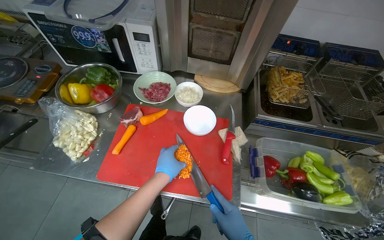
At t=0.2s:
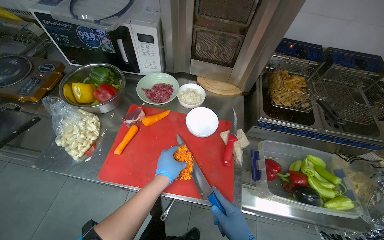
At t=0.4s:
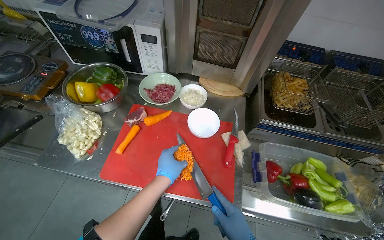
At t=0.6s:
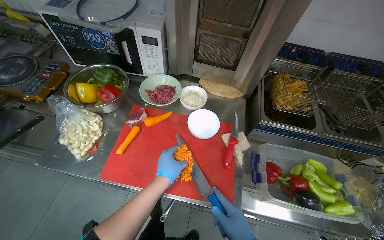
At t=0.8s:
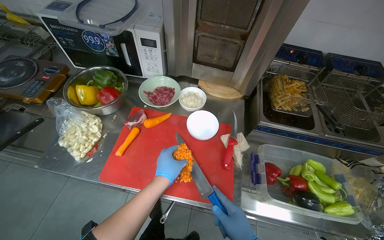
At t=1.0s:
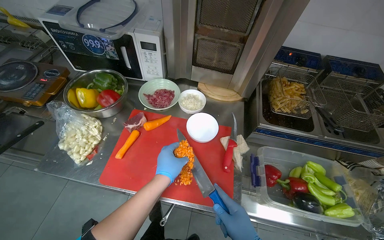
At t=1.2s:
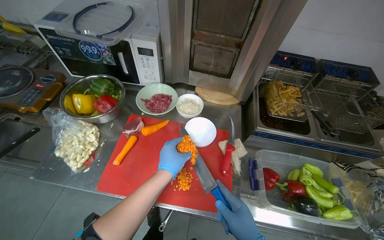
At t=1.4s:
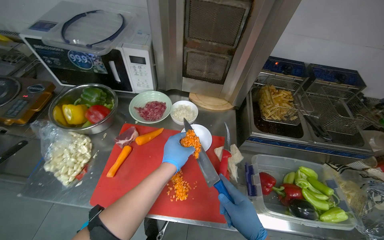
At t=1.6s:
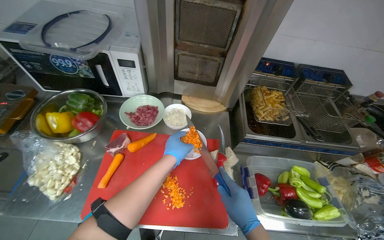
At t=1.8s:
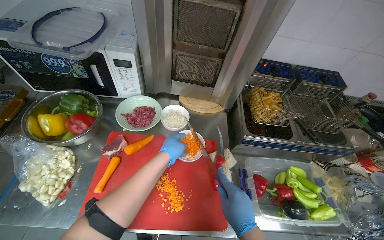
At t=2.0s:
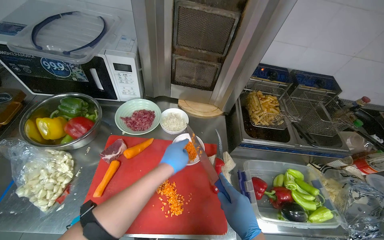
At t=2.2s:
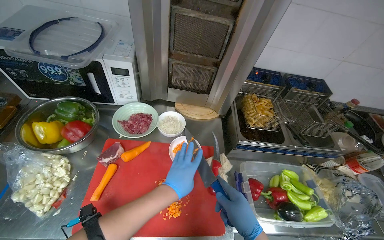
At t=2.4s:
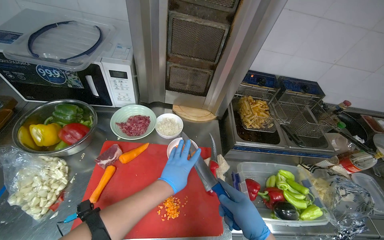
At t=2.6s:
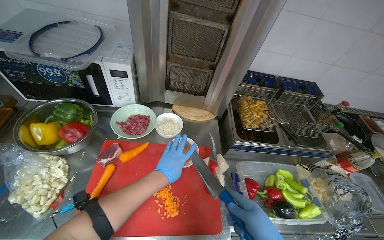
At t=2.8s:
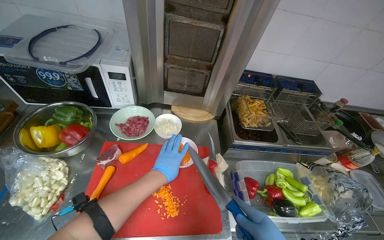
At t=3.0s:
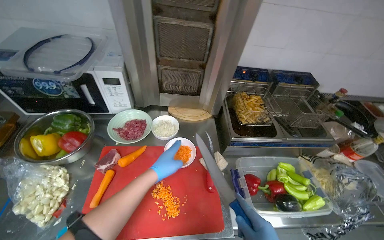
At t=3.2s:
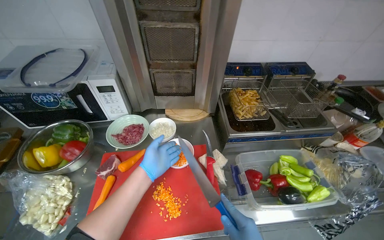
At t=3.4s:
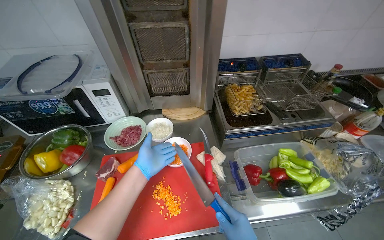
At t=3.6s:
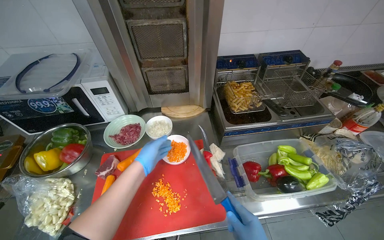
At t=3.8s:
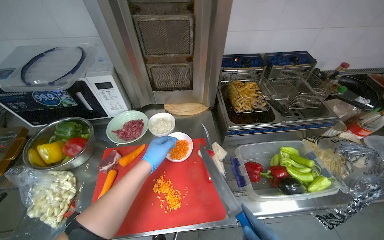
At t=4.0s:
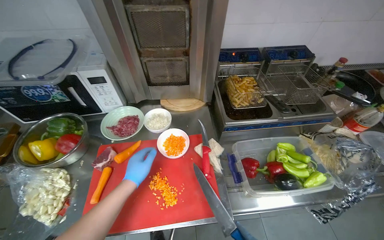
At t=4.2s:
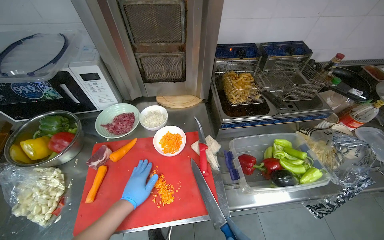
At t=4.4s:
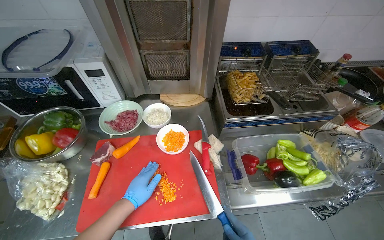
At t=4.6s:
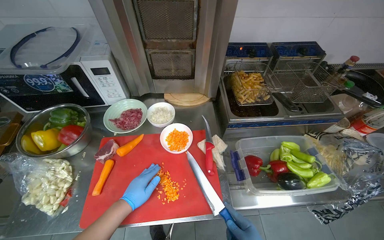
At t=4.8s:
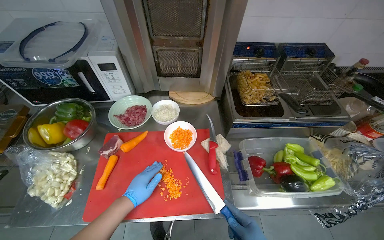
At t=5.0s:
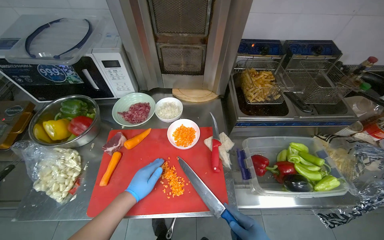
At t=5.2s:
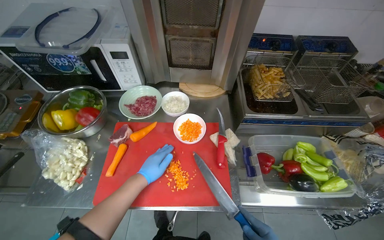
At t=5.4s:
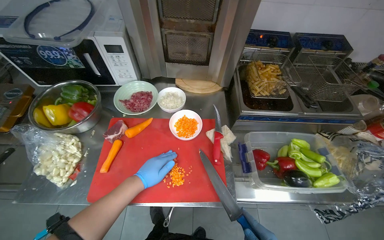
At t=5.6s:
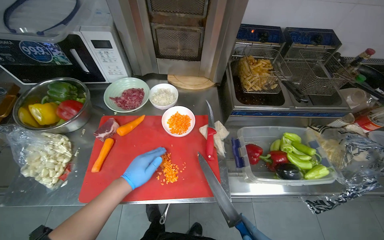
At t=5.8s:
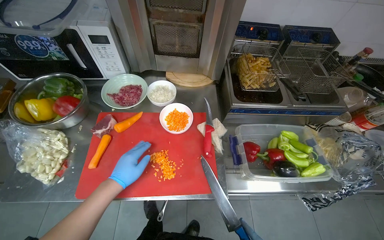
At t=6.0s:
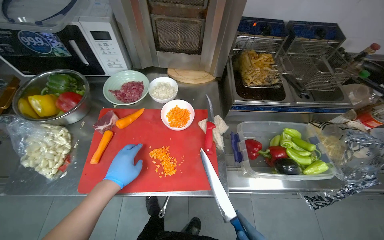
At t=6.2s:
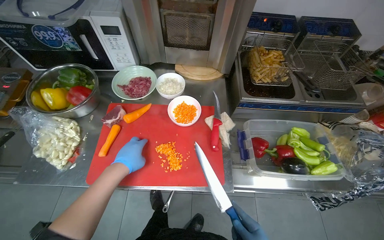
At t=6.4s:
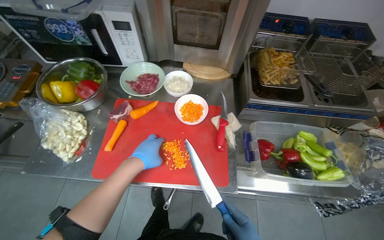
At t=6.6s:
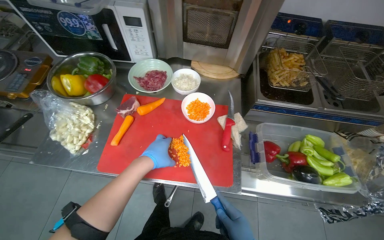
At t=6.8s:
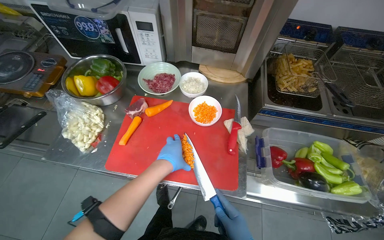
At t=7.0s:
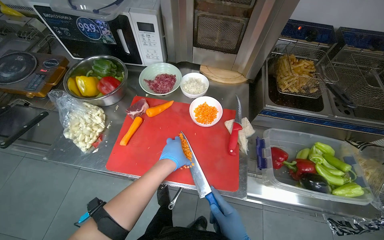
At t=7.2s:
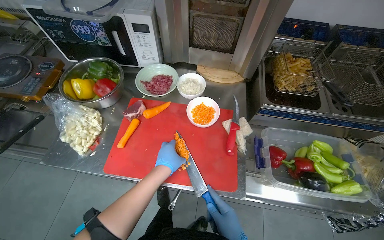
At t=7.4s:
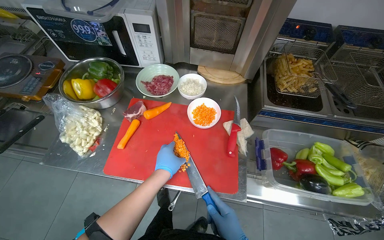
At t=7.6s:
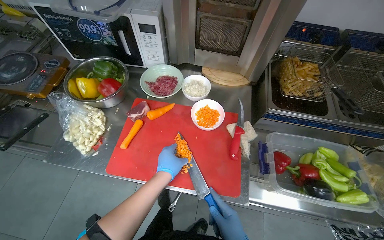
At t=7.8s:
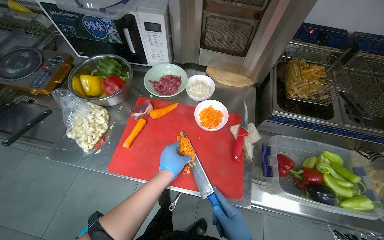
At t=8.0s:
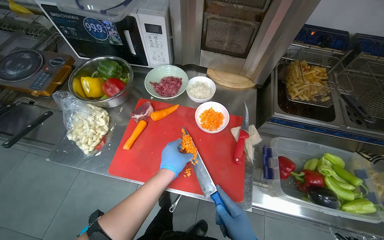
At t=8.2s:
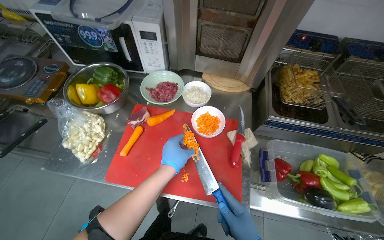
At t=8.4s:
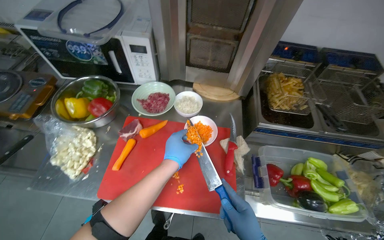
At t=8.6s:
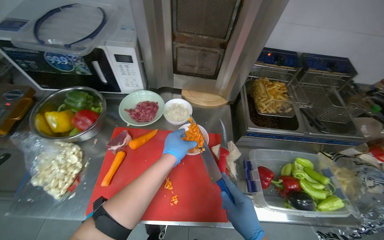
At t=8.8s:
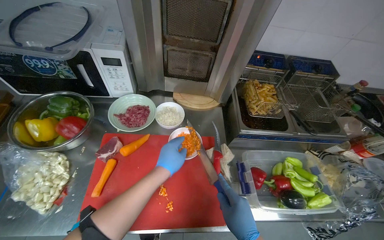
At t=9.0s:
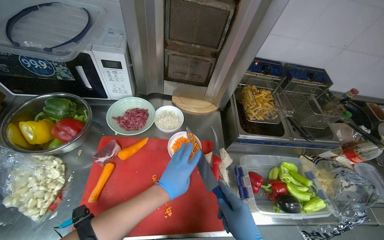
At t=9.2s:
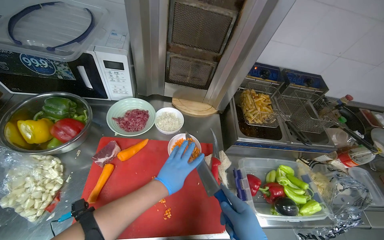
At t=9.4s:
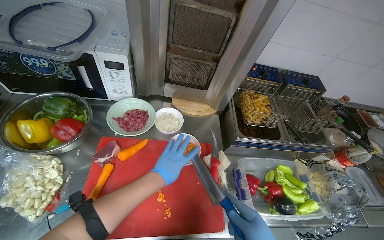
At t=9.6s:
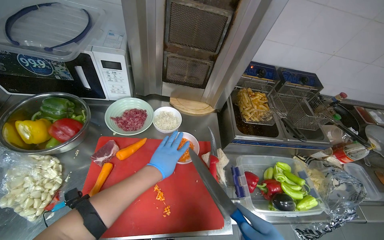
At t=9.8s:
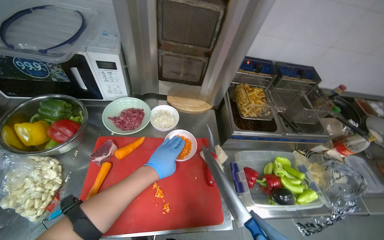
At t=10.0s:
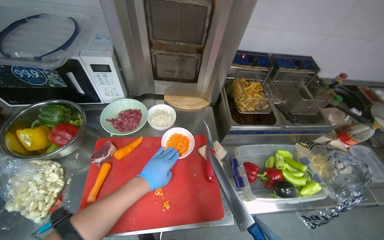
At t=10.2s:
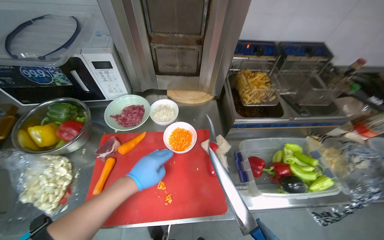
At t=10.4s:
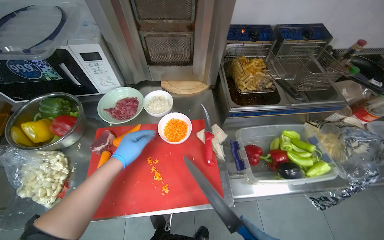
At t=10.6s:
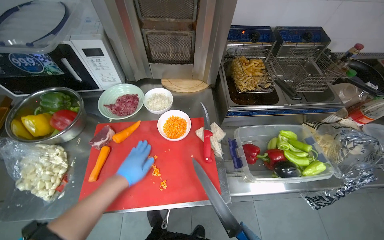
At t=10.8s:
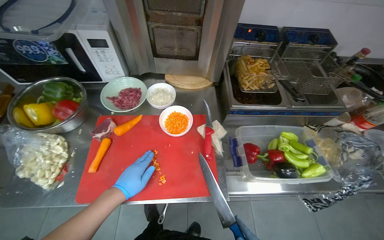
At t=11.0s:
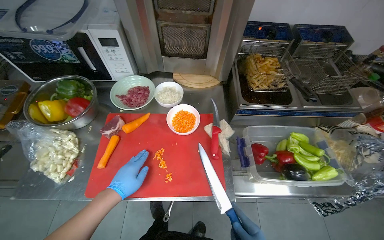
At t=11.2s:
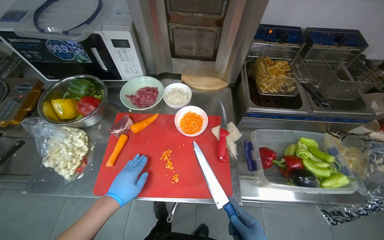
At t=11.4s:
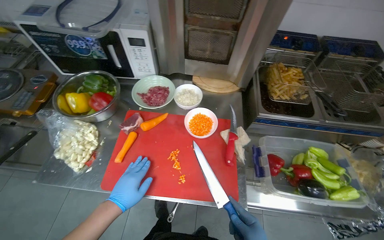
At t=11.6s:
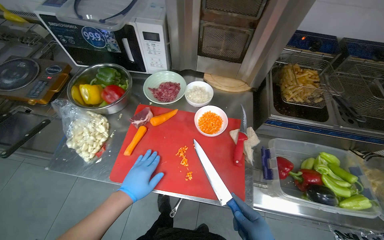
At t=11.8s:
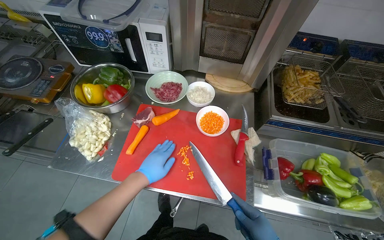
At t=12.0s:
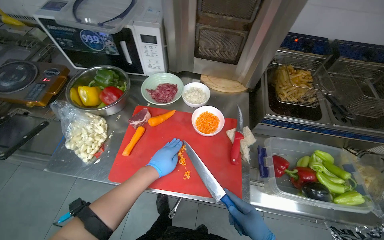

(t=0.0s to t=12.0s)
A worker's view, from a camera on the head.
Job: preparing food.
The whole recording: Chopping carrots on cutting board. The worker chops carrots into small pieces on a red cutting board and performs other kitchen tasks in between..
t=3.0s - t=4.4s: The left hand is displaced down the picture by about 15 cm.
t=6.0s - t=7.6s: The left hand moves to the right, approximately 10 cm.
t=9.0s - t=10.4s: The left hand travels to the left by roughly 10 cm.

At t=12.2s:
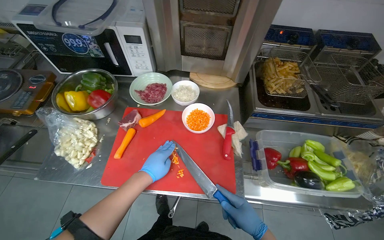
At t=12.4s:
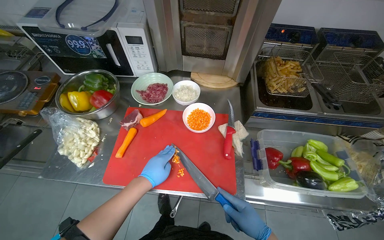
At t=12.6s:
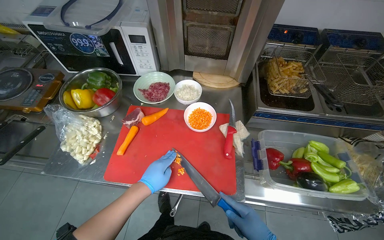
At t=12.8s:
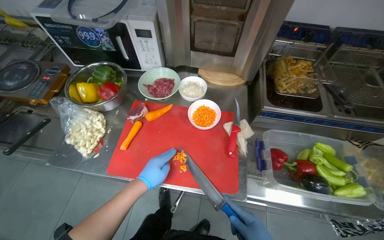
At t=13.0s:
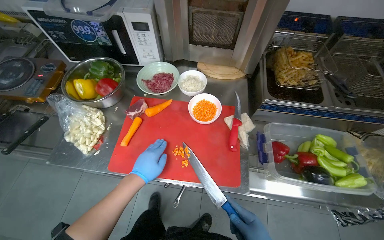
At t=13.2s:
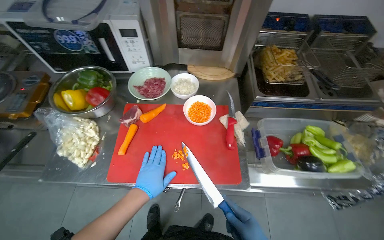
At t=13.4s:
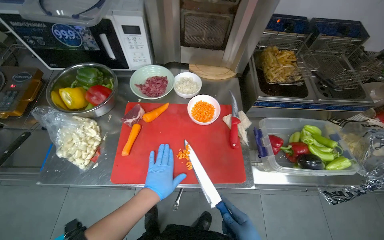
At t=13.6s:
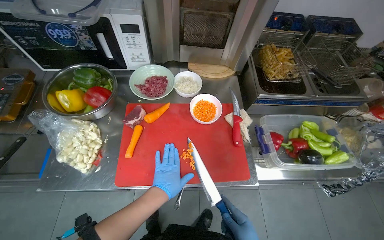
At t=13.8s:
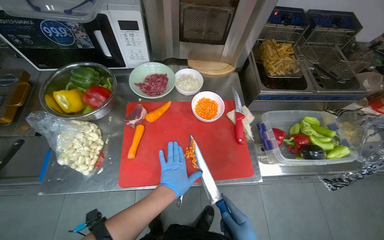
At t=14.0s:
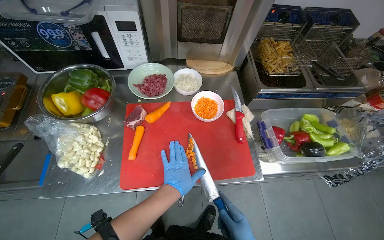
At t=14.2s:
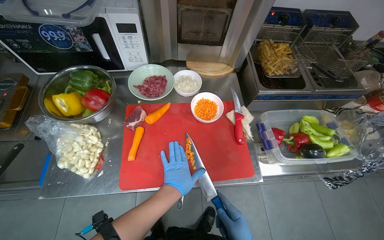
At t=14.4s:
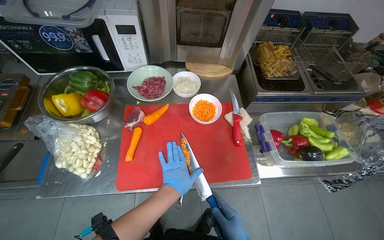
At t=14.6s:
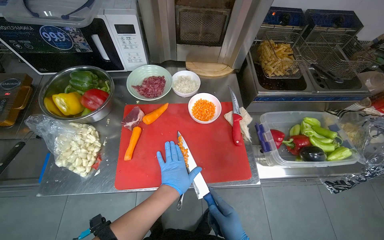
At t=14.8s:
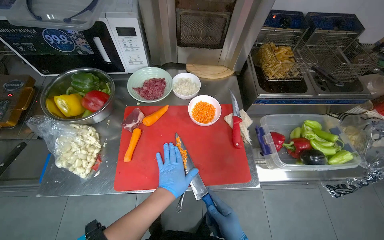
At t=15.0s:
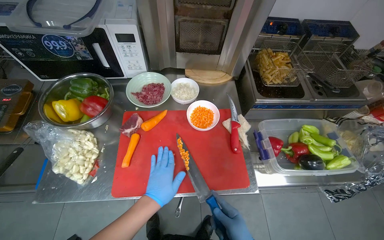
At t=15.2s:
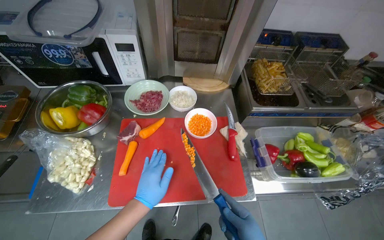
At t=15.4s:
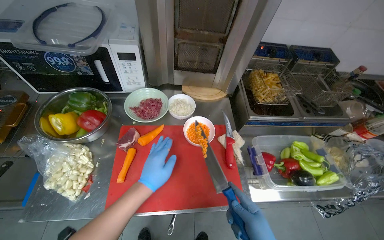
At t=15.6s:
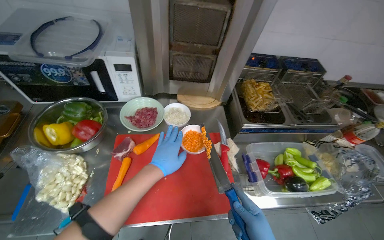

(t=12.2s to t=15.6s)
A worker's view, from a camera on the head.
Job: preparing food.
The whole recording: Chopping carrots on cutting board. The worker chops carrots into small pieces on a red cutting board and performs other kitchen tasks in between..
t=13.8s - t=15.6s: The left hand shifts about 15 cm up the picture.

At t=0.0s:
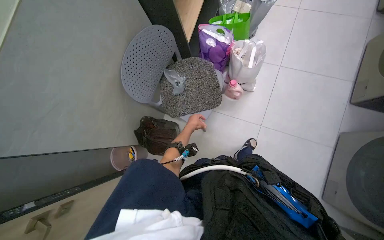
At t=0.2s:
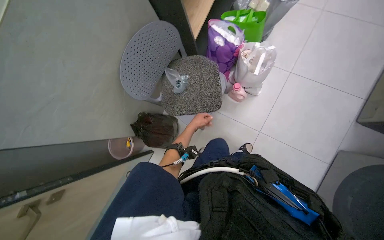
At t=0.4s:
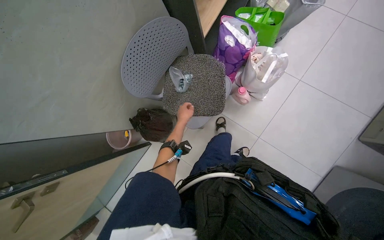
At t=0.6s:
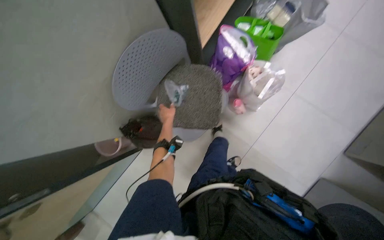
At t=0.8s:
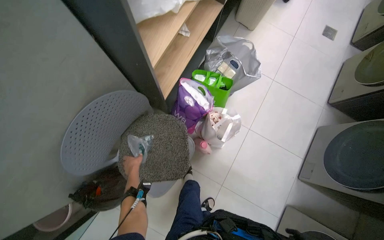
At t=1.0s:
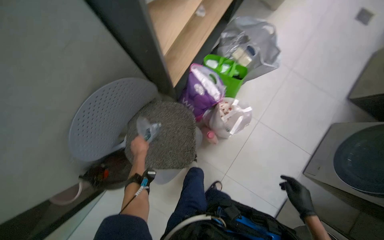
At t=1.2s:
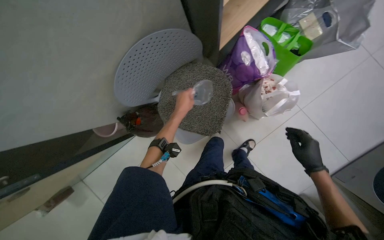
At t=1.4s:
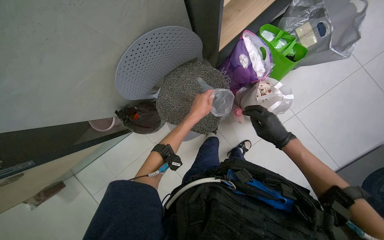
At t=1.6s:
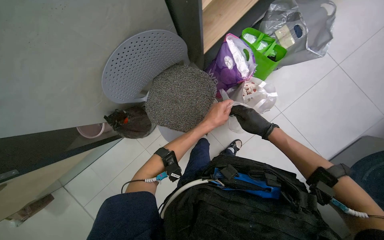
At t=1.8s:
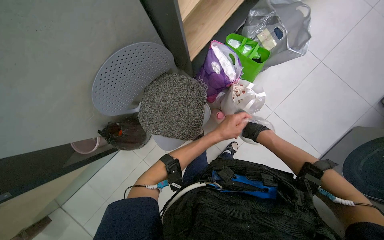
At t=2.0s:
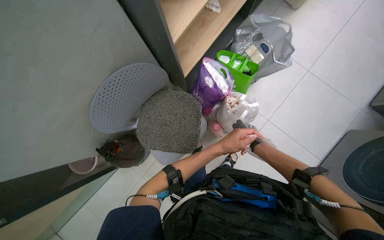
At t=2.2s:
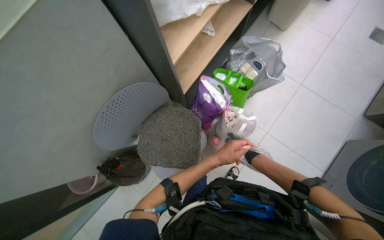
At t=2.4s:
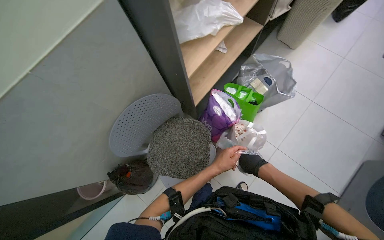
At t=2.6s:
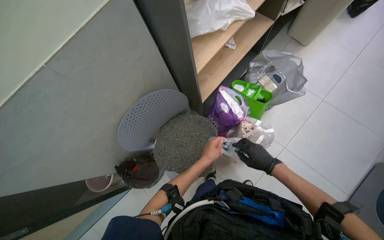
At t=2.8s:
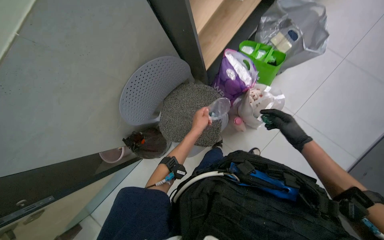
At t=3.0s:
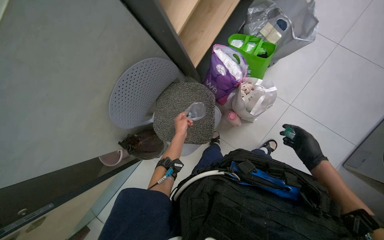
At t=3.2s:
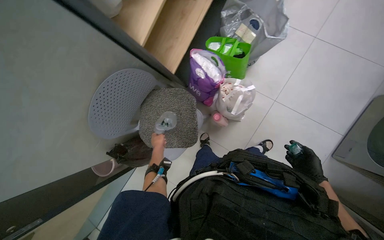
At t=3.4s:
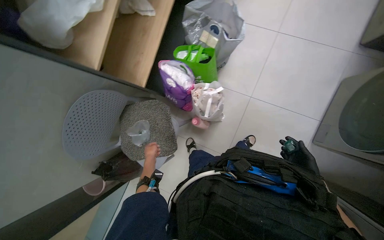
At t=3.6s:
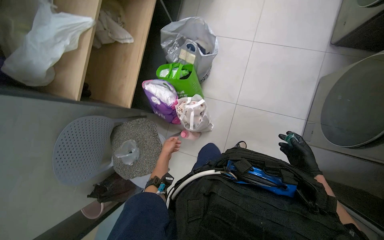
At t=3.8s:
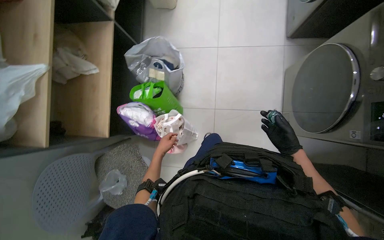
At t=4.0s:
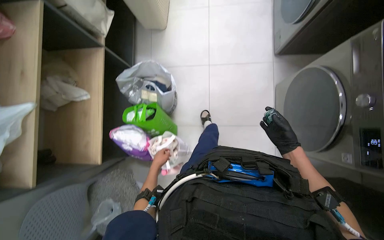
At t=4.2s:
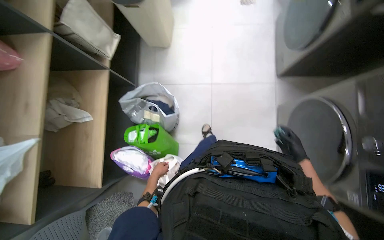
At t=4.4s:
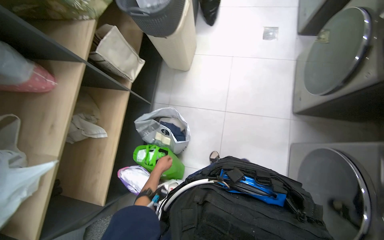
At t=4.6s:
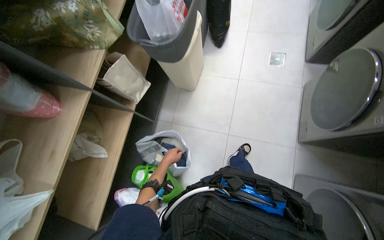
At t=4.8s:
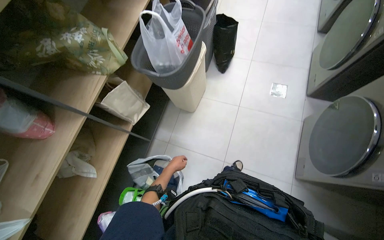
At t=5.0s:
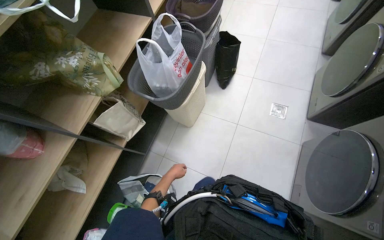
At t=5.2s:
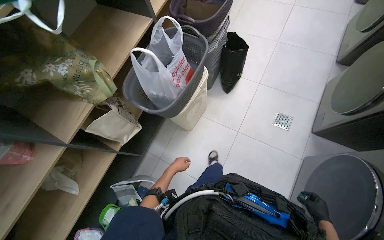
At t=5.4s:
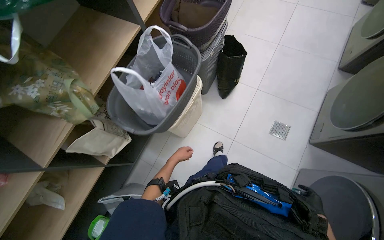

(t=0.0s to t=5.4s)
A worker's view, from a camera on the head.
Job: managing laundry.
The whole recording: Processing laundry. The worker prepares detergent, sorts clothes, loads them into washing machines, and operates the controls.
t=0.0s - t=1.4s: The camera travels some 40 cm. The camera pitches downward, by about 20 degrees. Everything in view rotates some 30 degrees clockwise.
t=2.8s - t=4.0s: The head rotates about 45 degrees to the right. The right hand reaches some 20 cm down the picture, then returns.
t=4.0s - t=5.4s: The camera is carried some 90 cm. The scene turns some 25 degrees clockwise in the picture.
